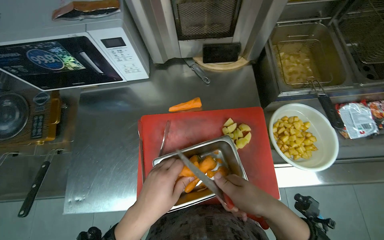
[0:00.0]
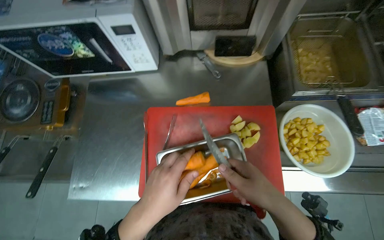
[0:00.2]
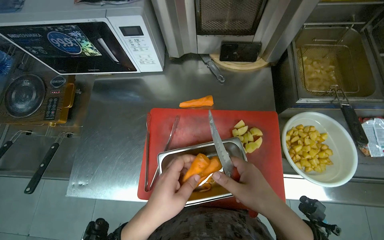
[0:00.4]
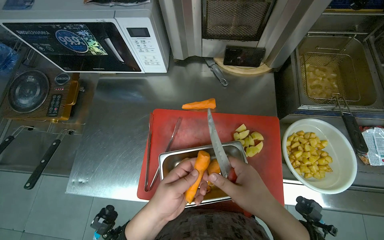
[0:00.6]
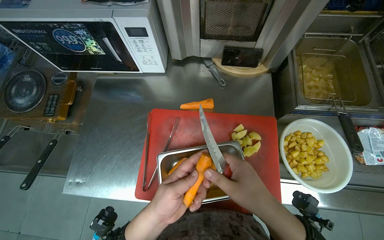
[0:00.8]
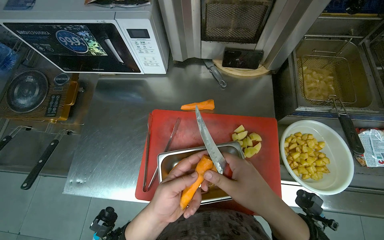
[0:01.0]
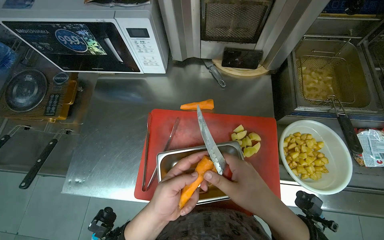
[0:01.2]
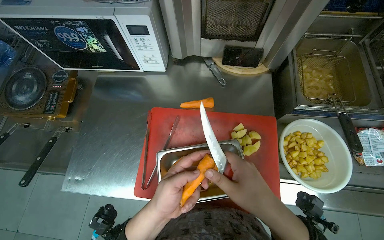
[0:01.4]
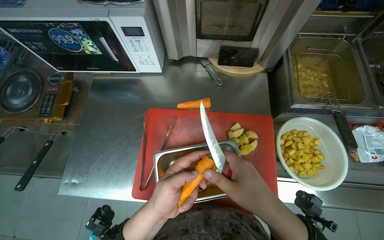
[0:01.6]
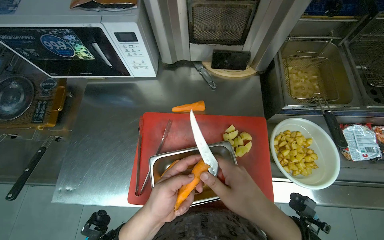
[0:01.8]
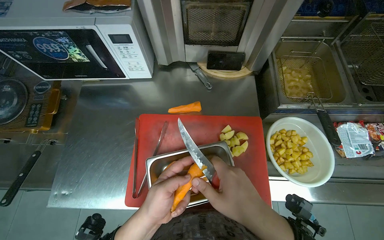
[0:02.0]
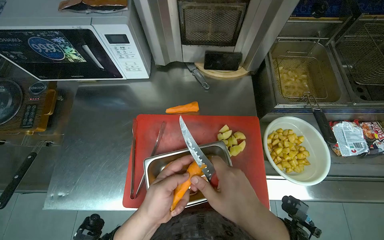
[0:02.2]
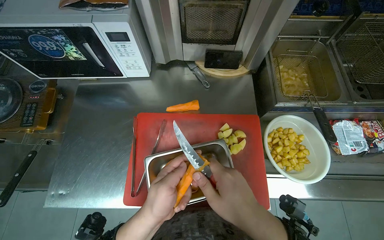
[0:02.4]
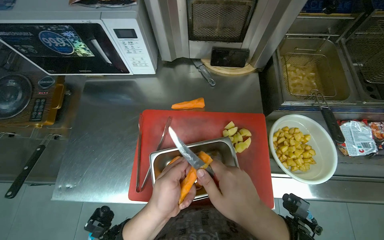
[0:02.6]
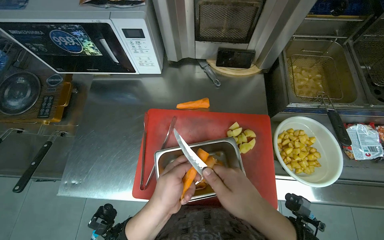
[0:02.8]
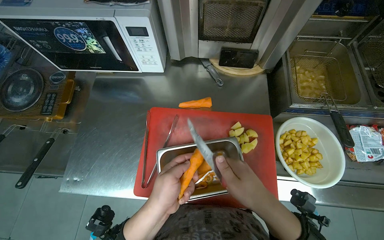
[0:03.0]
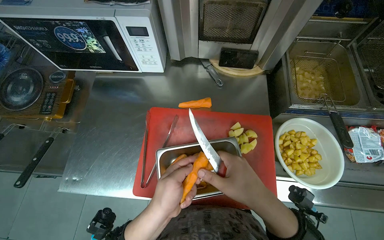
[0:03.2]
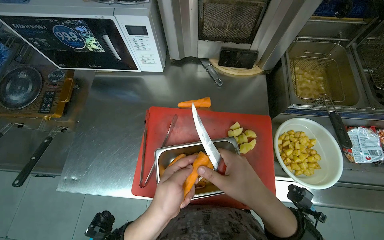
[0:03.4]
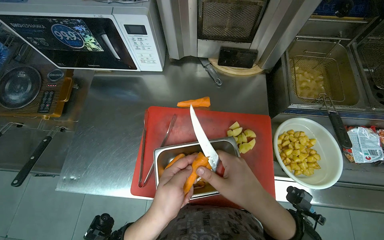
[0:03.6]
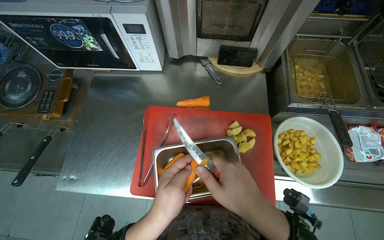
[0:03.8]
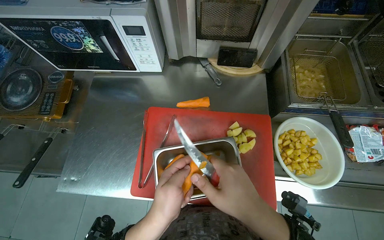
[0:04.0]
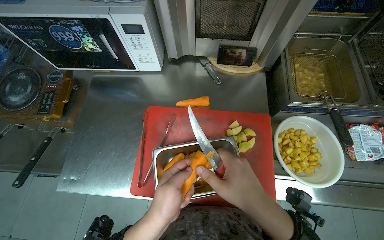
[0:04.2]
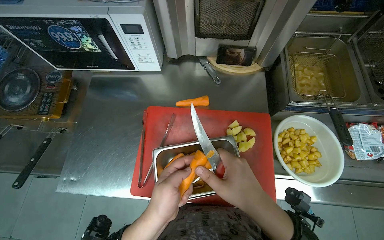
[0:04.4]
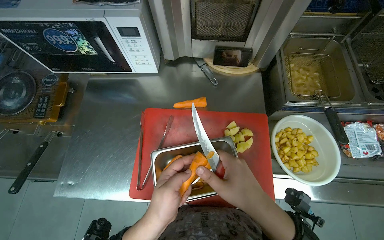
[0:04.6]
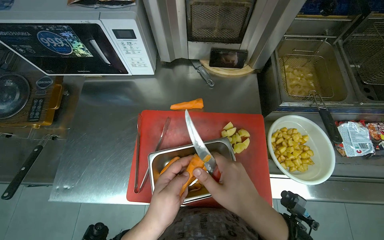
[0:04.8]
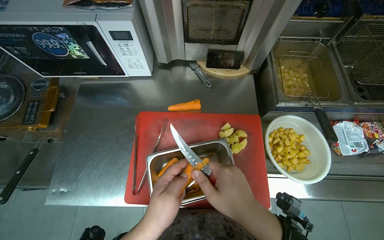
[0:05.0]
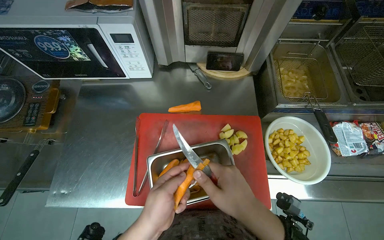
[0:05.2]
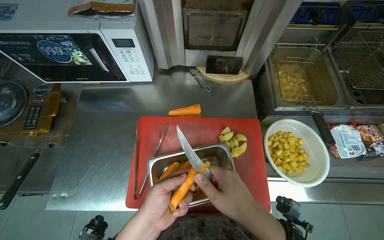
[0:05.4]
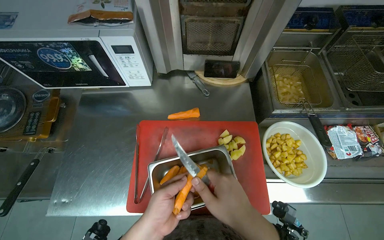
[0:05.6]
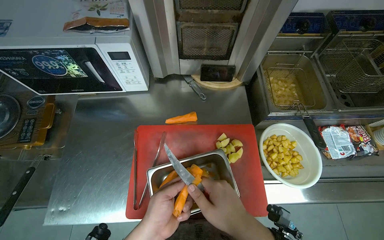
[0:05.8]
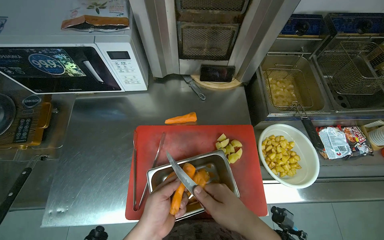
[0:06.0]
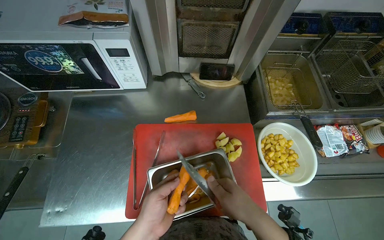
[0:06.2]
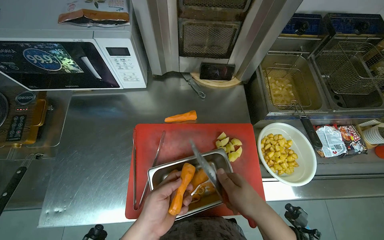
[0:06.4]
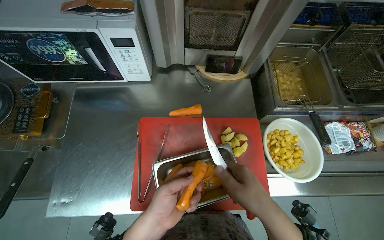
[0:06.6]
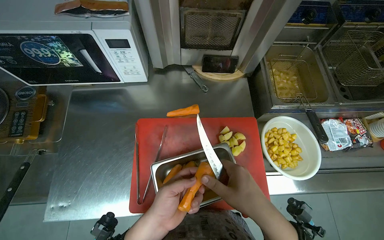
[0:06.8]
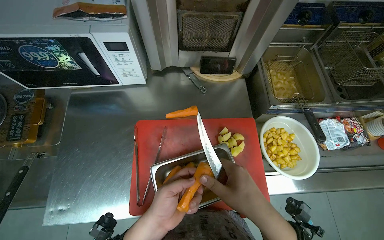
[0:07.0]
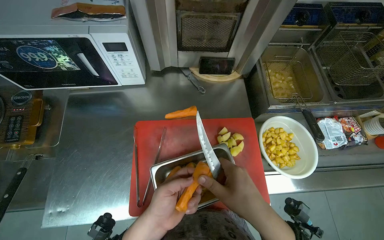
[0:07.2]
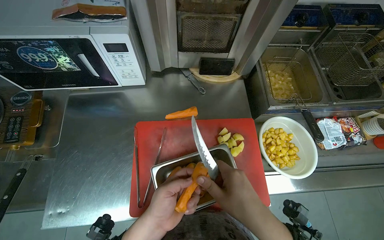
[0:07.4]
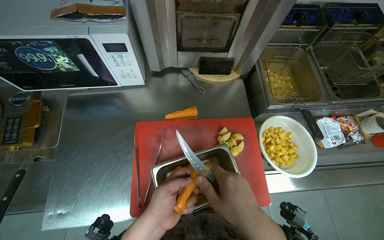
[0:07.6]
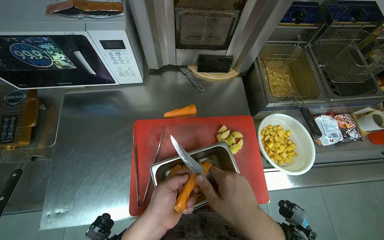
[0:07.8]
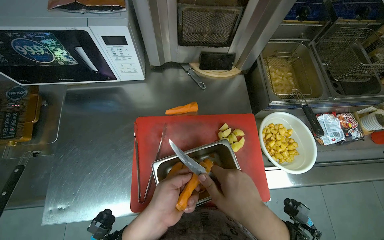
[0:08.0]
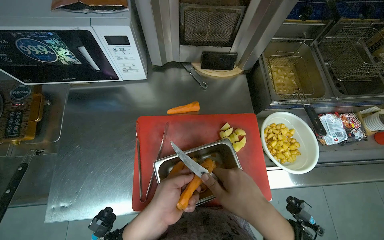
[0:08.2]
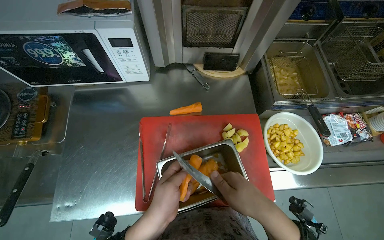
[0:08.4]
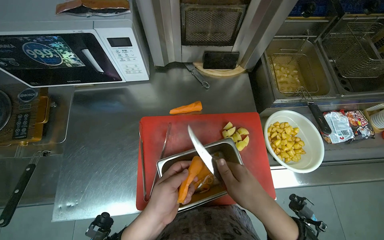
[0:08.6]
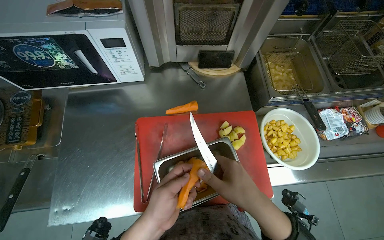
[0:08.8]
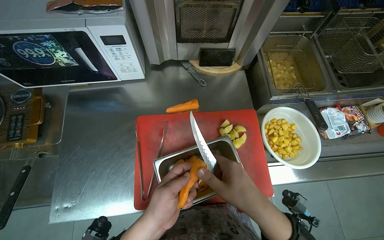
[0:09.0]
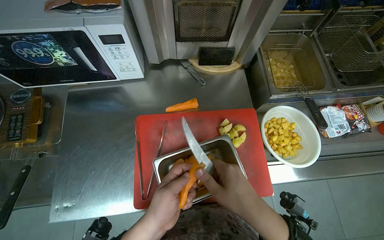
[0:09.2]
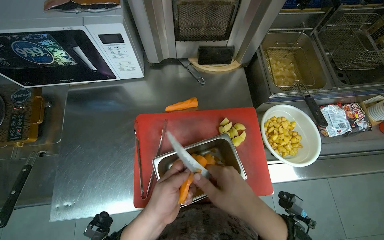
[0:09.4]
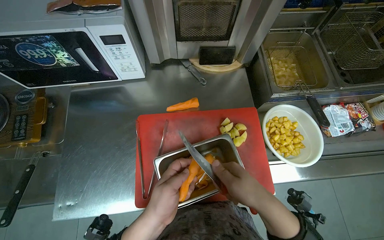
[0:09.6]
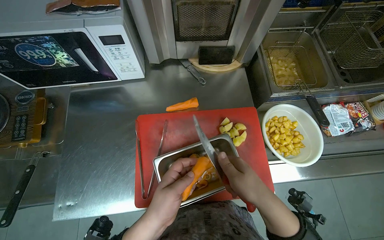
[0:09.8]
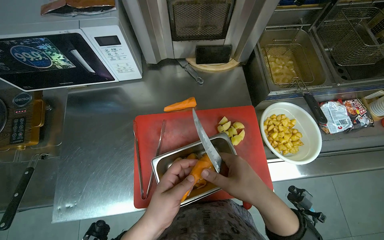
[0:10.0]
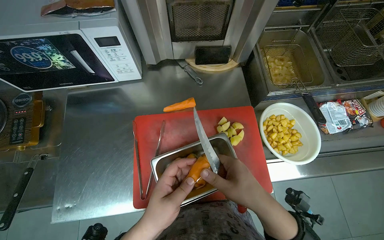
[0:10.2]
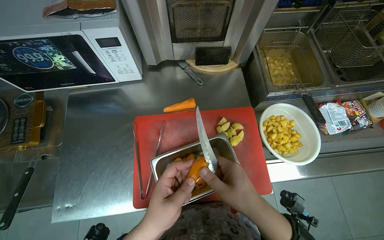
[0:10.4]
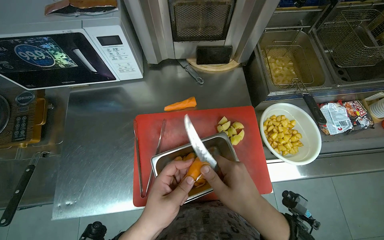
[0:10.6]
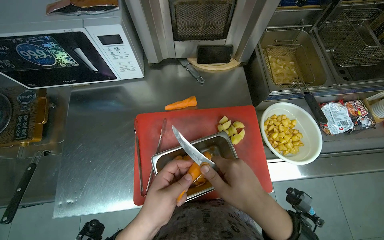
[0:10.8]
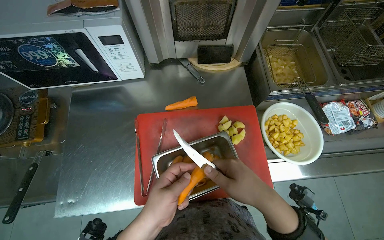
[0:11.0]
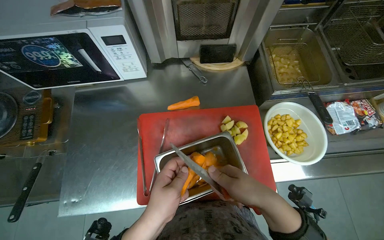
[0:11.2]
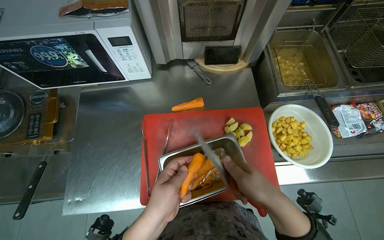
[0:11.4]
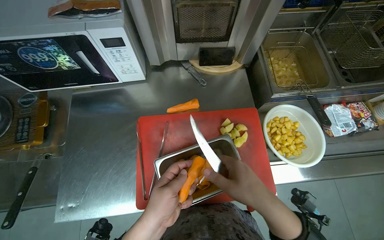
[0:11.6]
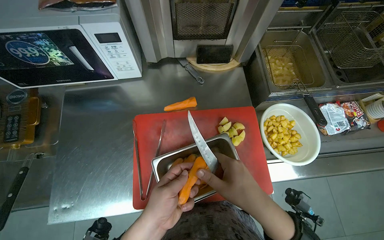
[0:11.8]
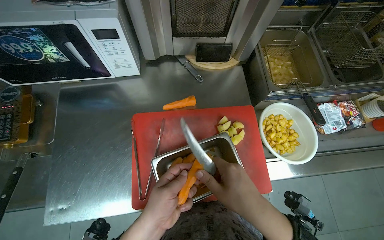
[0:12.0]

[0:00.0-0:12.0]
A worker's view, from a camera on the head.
Job: preparing food.
The whole recording: Peeling carrots. The worker peels carrots using a knife over a metal container.
0:00.0 to 0:03.0: The hands are busy where they are.
0:03.0 to 0:12.0: The hands make small movements and keep their place.

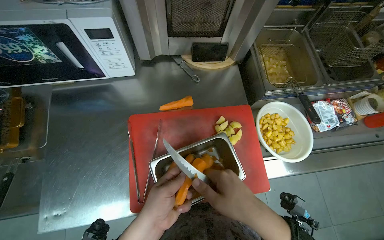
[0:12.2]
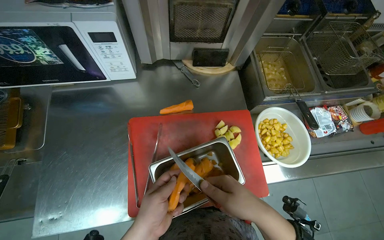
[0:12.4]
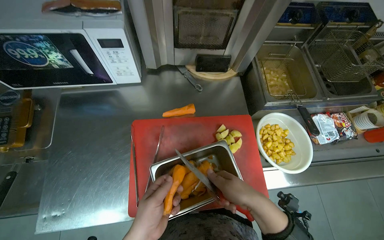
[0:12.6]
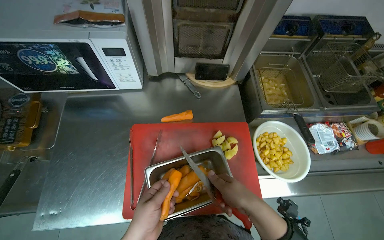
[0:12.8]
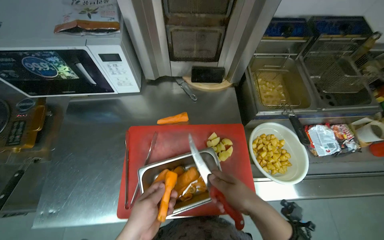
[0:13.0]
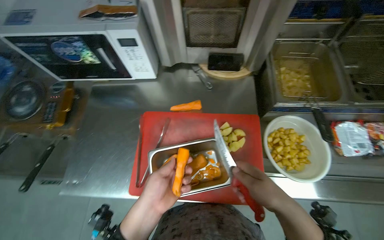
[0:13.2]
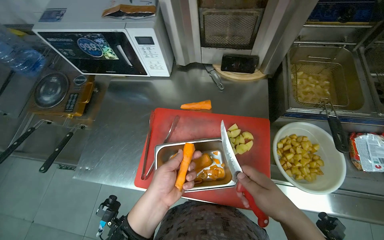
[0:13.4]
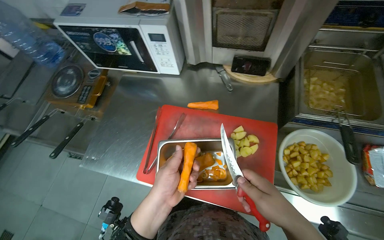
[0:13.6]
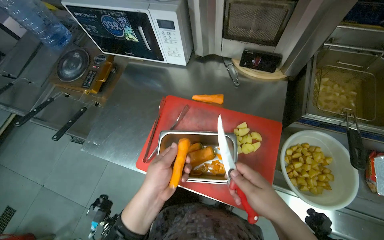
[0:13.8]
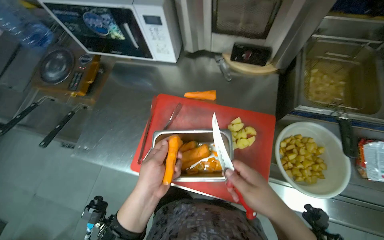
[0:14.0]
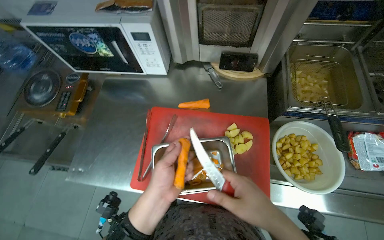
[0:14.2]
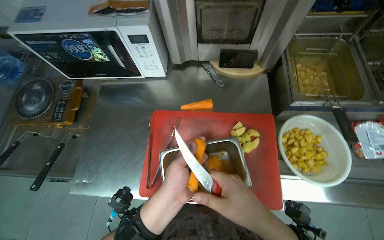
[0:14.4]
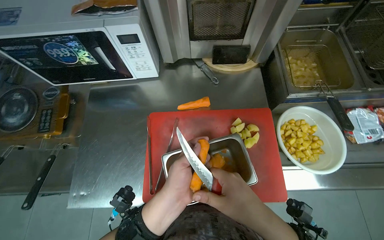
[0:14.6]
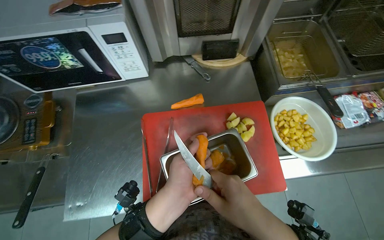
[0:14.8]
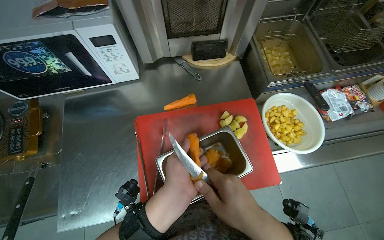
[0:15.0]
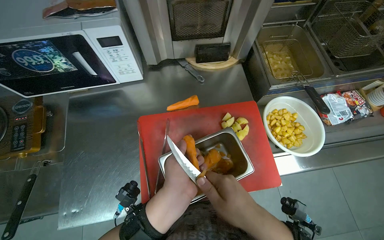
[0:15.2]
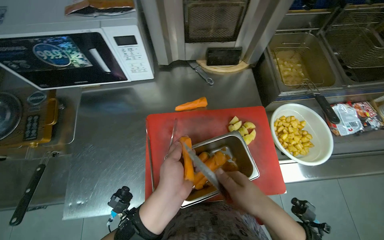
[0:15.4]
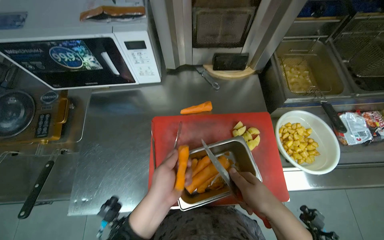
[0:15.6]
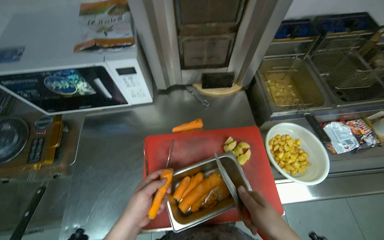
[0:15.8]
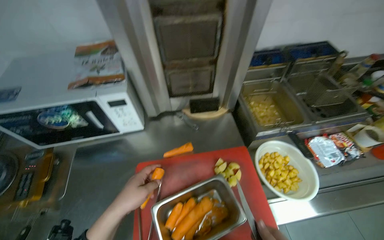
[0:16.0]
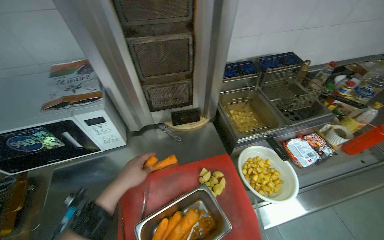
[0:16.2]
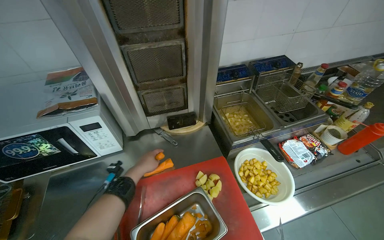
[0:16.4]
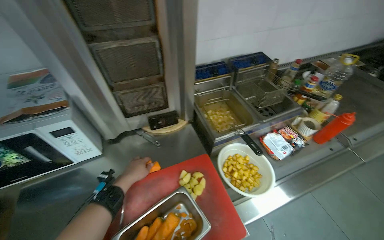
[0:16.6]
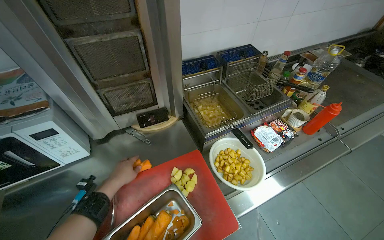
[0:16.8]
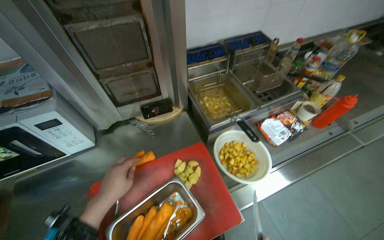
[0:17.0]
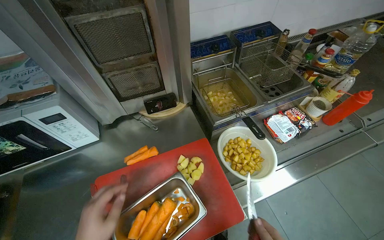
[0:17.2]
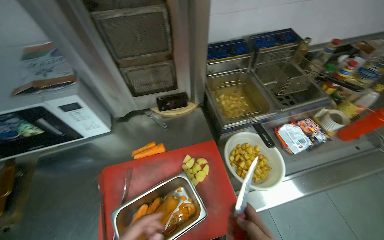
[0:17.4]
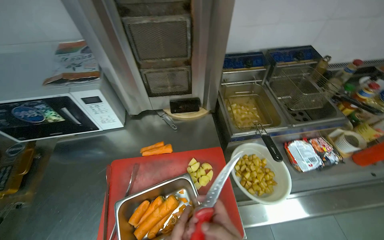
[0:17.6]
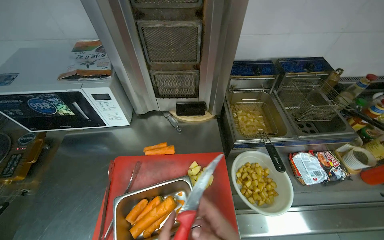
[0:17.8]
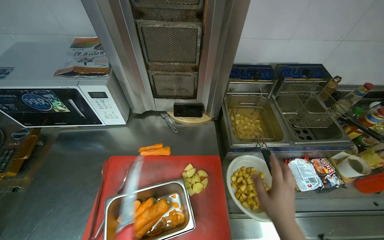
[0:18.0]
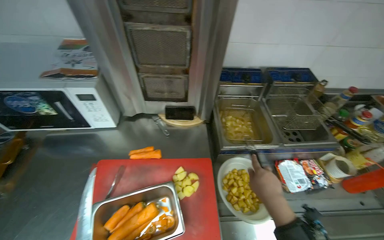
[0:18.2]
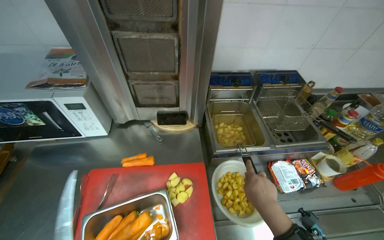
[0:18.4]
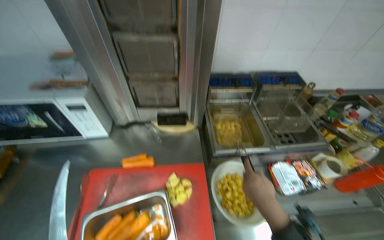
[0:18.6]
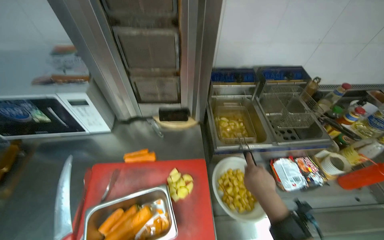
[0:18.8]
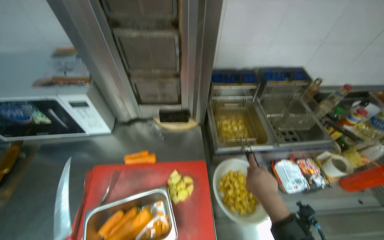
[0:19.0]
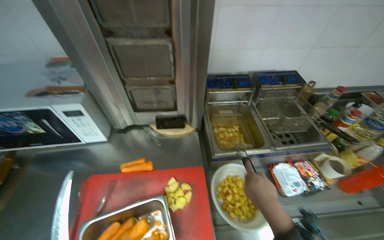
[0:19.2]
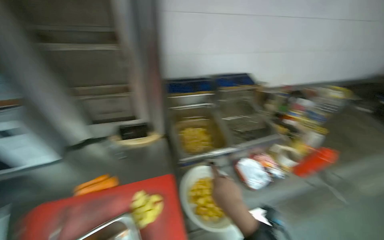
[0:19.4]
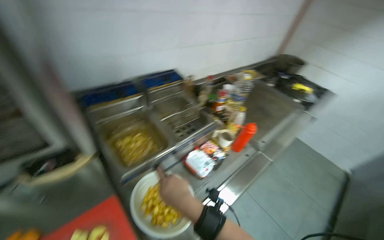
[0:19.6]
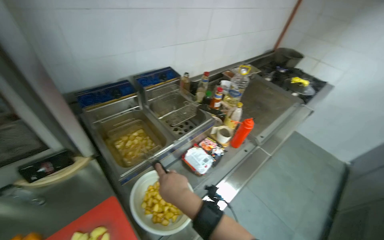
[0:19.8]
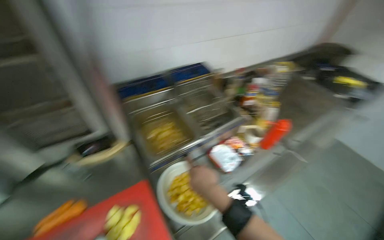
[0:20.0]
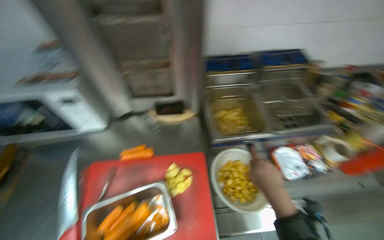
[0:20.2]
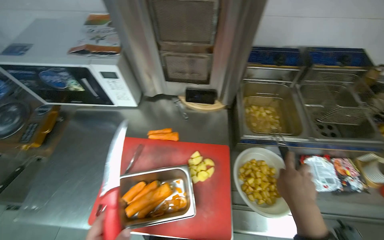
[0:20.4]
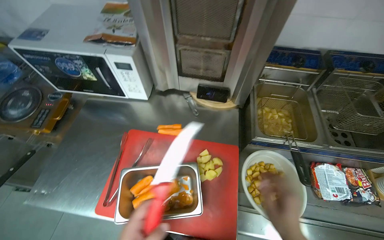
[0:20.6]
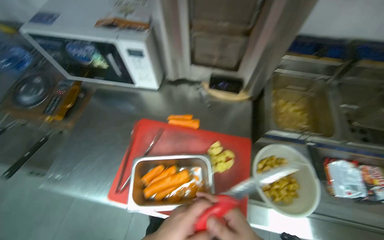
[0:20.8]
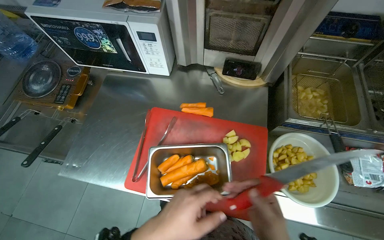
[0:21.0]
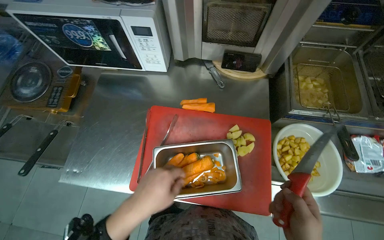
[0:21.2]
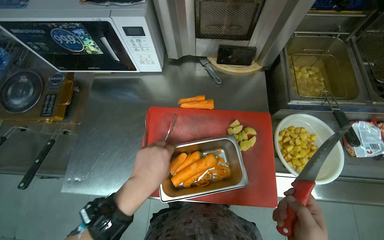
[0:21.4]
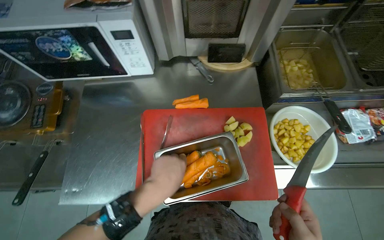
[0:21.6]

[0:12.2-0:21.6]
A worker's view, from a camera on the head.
Job: preparing food.
The whole recording: Peeling carrots. The worker peels carrots using a knife over a metal container.
0:12.2 to 0:13.8: The head turns to the left by some 30 degrees. The right hand travels to the right by some 15 cm.
0:13.8 to 0:15.4: The wearer looks roughly 25 degrees further to the right.
0:15.4 to 0:17.0: The camera pitches upward, by approximately 15 degrees. The left hand travels farther from the camera by about 10 cm.
0:18.4 to 0:20.0: The head turns to the right by about 30 degrees.
0:20.0 to 0:21.6: The head rotates roughly 35 degrees to the left. The view tips downward by approximately 25 degrees.
